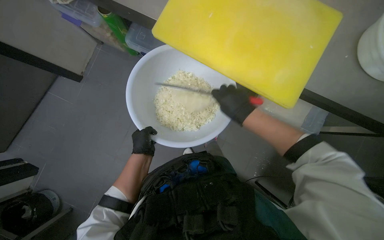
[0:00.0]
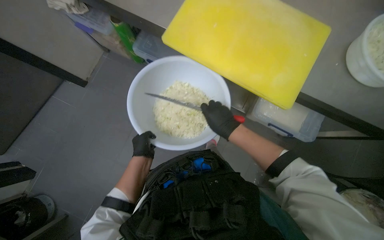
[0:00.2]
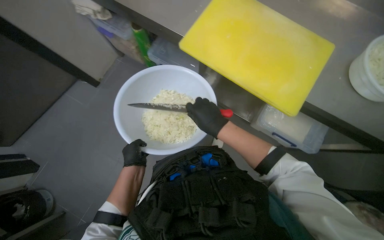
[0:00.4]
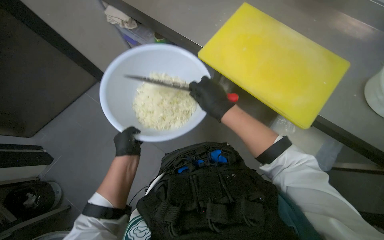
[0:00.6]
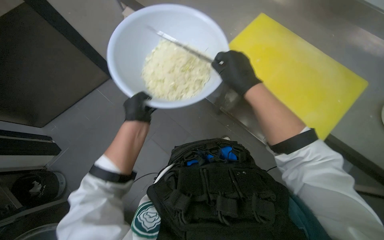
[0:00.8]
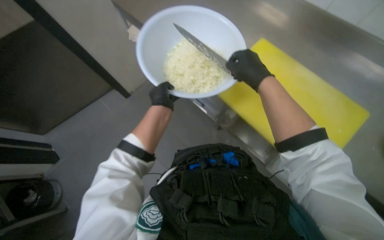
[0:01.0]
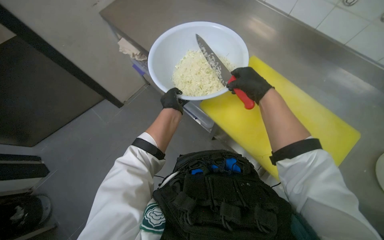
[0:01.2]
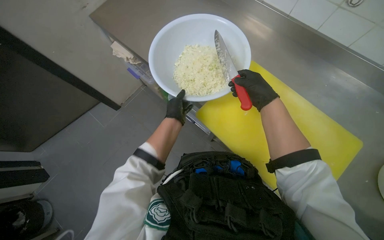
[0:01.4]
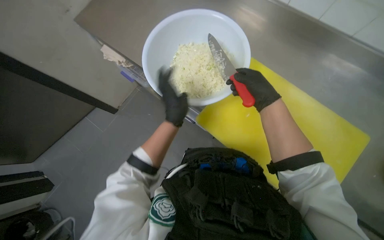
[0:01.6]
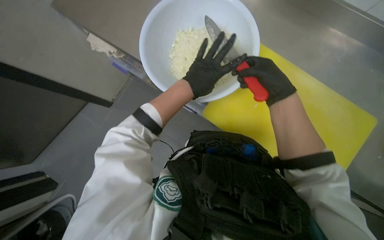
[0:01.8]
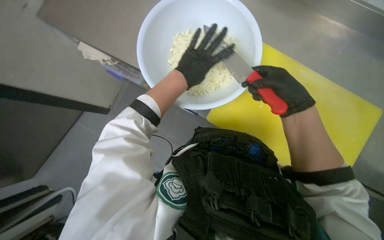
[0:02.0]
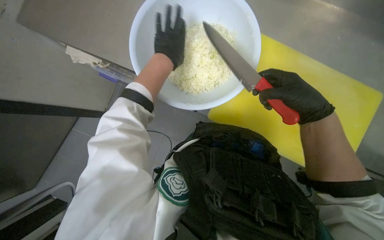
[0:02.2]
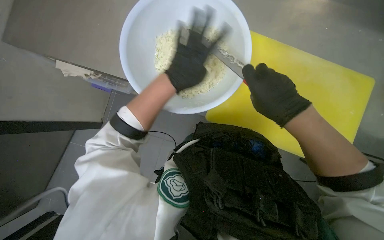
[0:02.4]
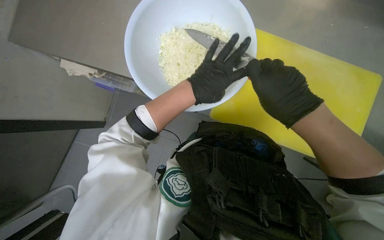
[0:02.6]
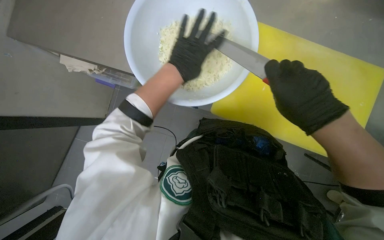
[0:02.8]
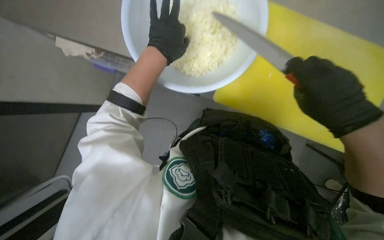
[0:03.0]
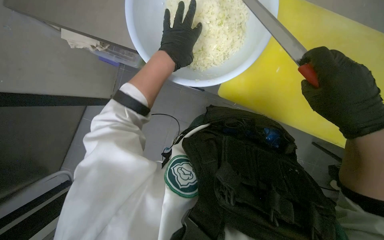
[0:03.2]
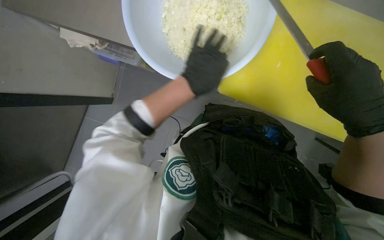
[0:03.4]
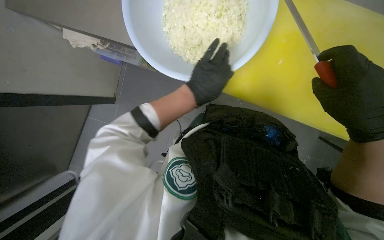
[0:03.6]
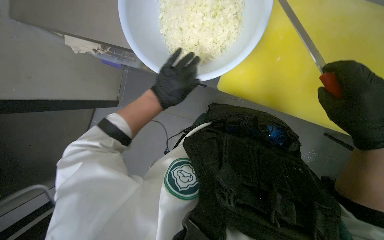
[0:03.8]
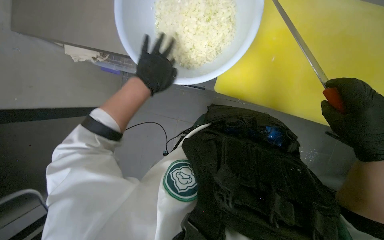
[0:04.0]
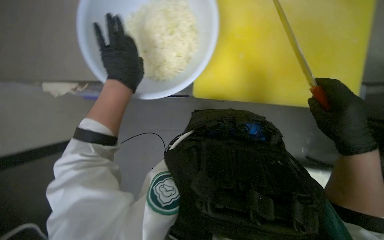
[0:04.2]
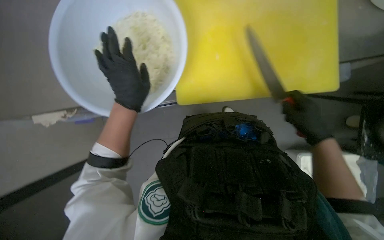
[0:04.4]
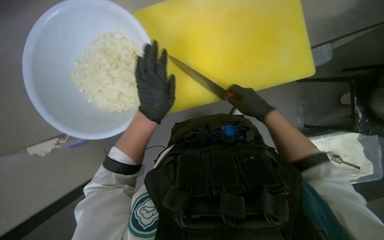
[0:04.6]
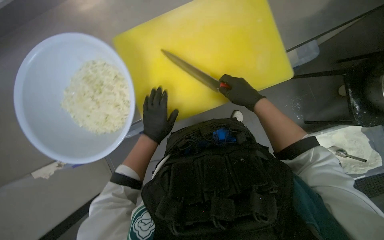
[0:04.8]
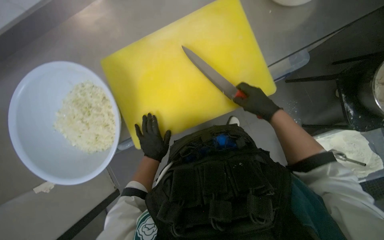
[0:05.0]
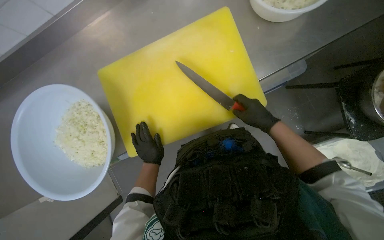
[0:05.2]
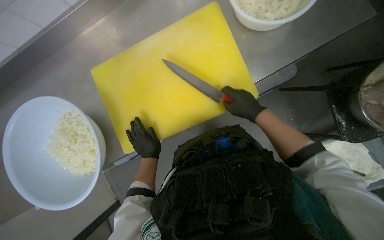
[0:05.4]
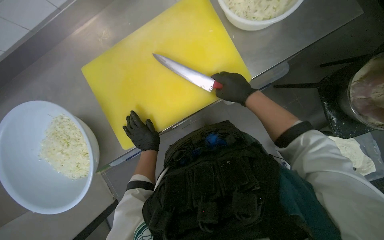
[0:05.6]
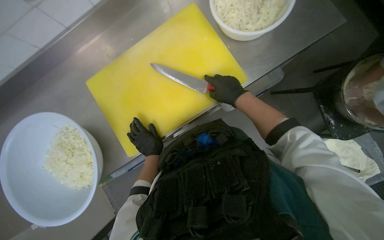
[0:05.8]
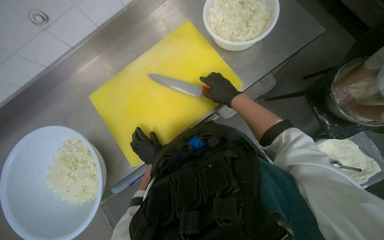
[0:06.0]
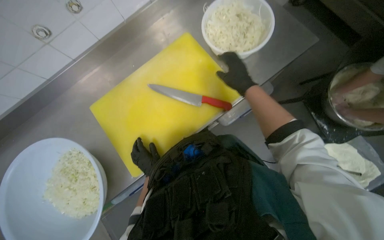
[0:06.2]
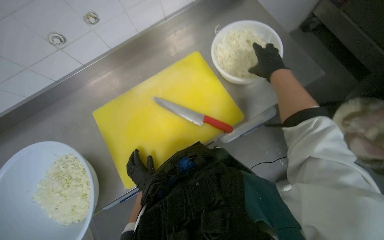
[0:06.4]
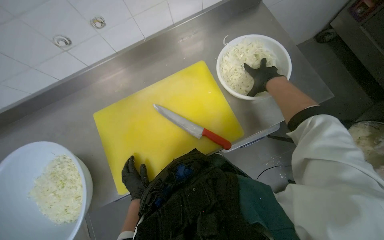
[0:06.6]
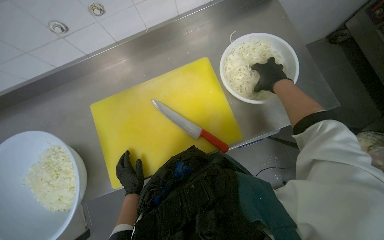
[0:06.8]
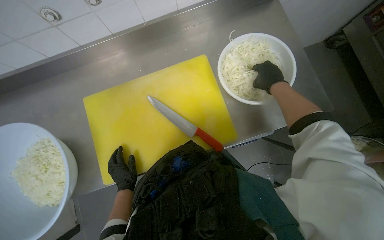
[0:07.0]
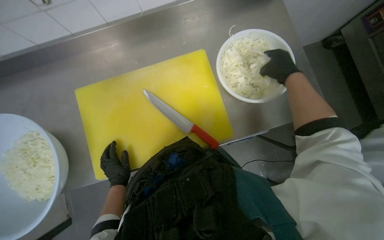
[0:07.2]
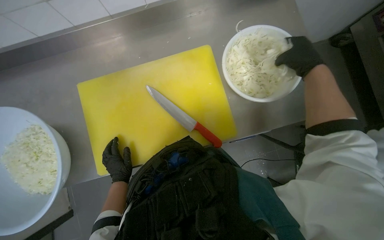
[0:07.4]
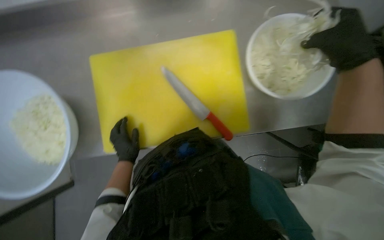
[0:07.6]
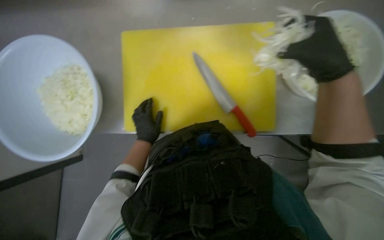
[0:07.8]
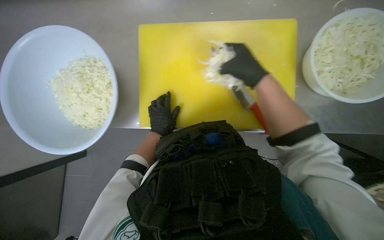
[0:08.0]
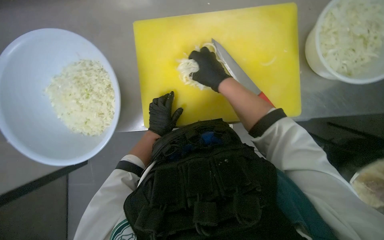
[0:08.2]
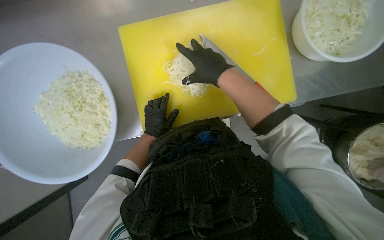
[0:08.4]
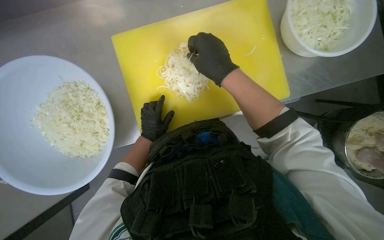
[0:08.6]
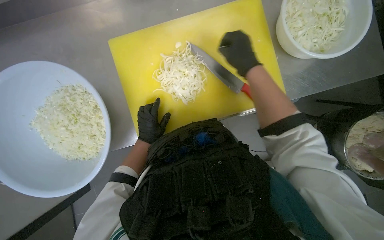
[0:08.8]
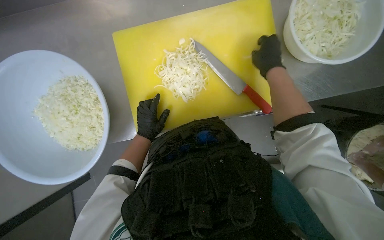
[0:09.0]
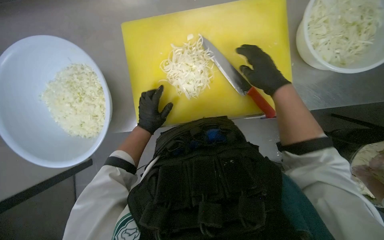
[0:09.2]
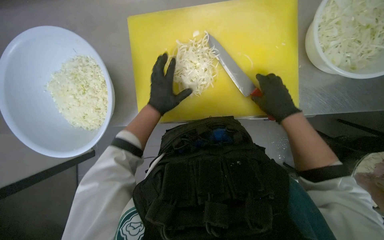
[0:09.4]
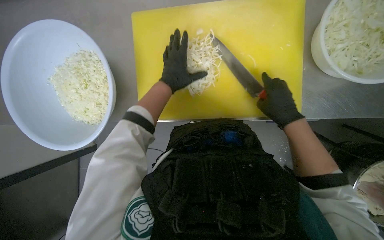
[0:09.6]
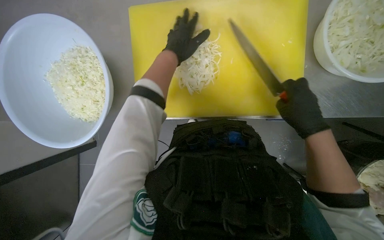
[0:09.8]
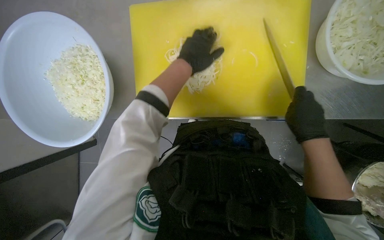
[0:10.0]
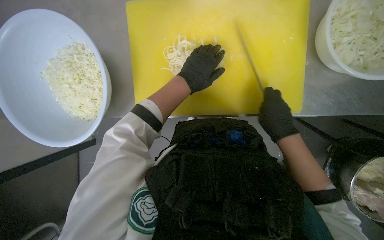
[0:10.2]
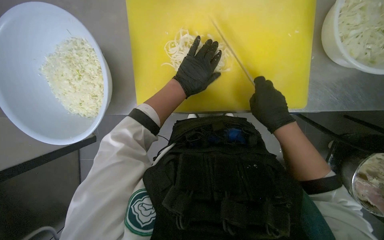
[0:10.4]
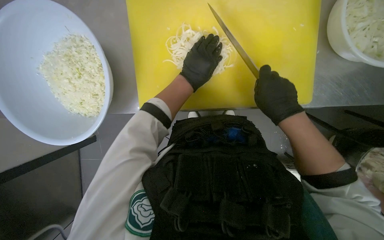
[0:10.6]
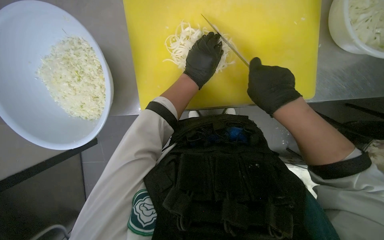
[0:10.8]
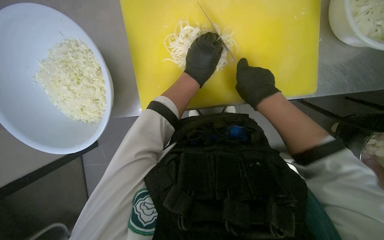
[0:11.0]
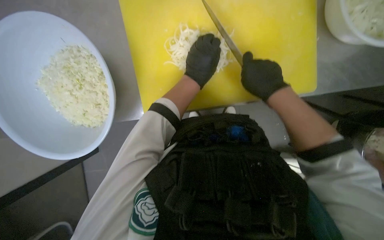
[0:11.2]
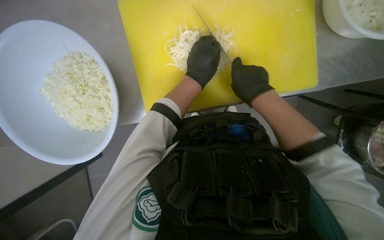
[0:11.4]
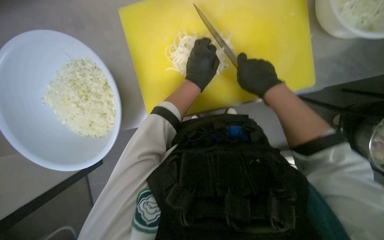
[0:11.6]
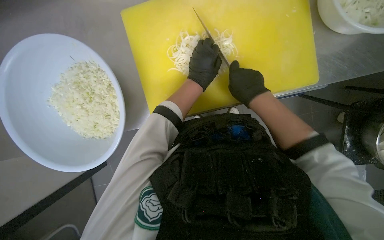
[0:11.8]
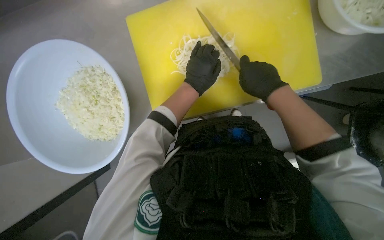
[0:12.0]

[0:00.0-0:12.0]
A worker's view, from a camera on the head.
Job: preparing food.
The whole recording: Chopping onions. The worker chops another piece of onion on the yellow cutting board.
0:00.0 to 0:01.6: The left hand shifts roughly 20 cm nearer to the camera and up the picture.
0:03.0 to 0:04.4: The scene rotates counterclockwise by approximately 25 degrees.
0:04.4 to 0:06.0: The camera pitches upward, by roughly 20 degrees. The scene turns approximately 25 degrees counterclockwise in the picture. The right hand heads up the picture, covering about 15 cm. Meanwhile the left hand is displaced farther from the camera by roughly 10 cm.
0:06.0 to 0:07.6: The scene turns some 25 degrees clockwise in the picture. The right hand shifts approximately 20 cm nearer to the camera and to the right.
0:07.6 to 0:09.0: The right hand heads farther from the camera, covering some 25 cm, and reaches approximately 30 cm to the left, then returns.
0:09.0 to 0:10.4: The right hand goes roughly 10 cm down the picture, while the left hand travels to the right and nearer to the camera by some 20 cm.

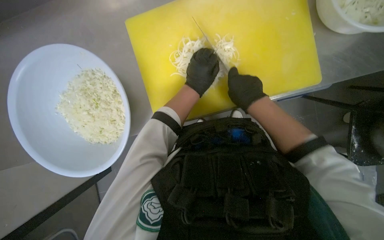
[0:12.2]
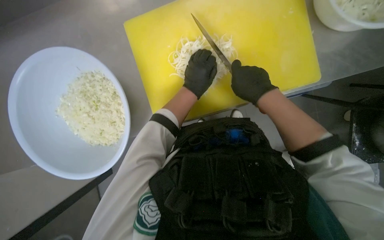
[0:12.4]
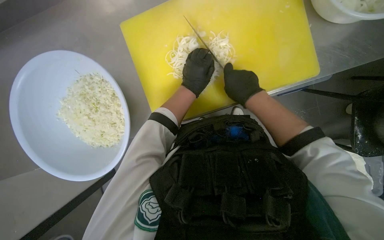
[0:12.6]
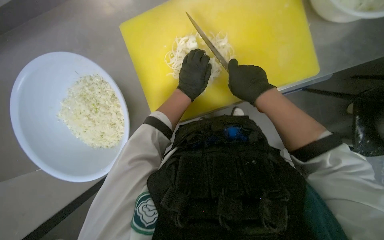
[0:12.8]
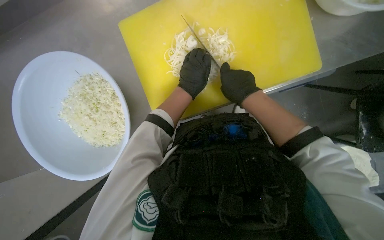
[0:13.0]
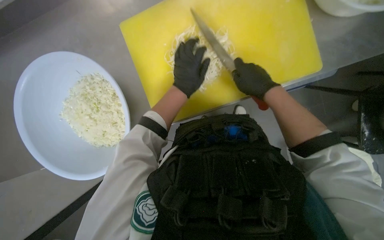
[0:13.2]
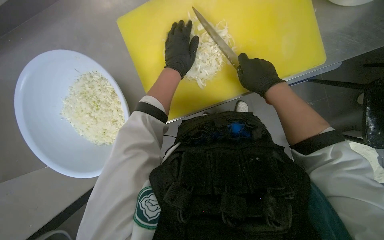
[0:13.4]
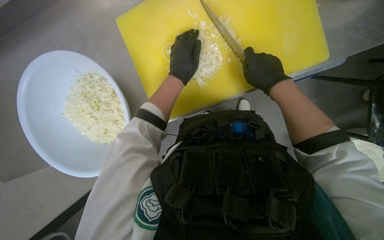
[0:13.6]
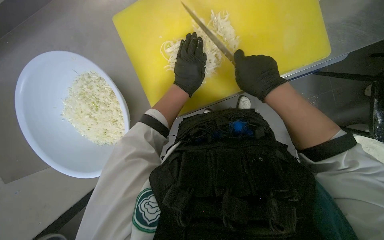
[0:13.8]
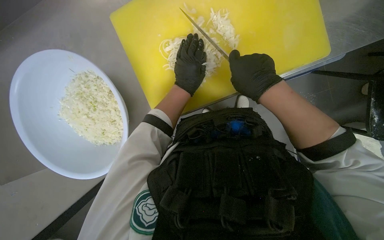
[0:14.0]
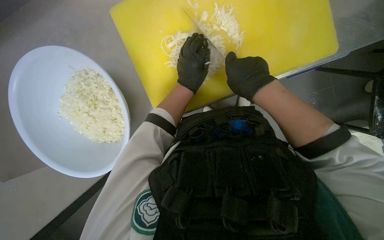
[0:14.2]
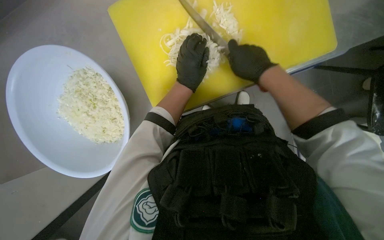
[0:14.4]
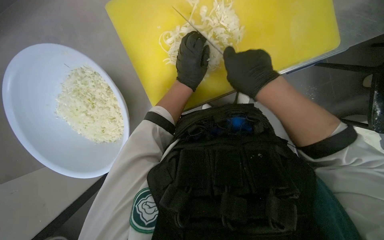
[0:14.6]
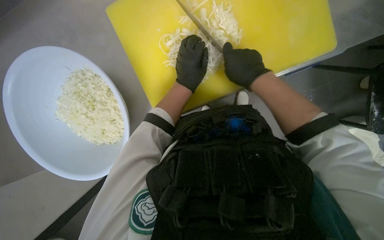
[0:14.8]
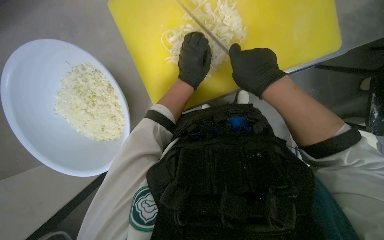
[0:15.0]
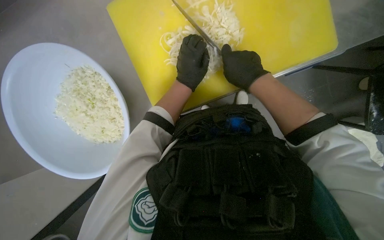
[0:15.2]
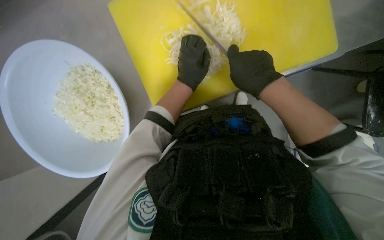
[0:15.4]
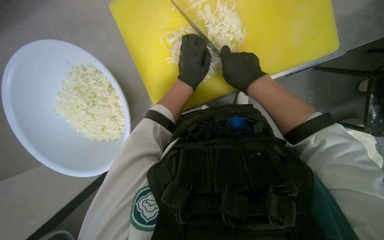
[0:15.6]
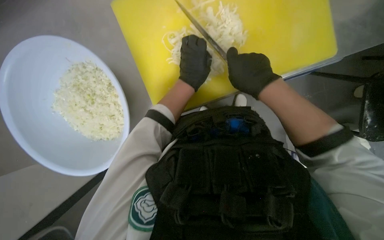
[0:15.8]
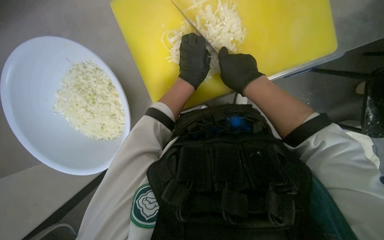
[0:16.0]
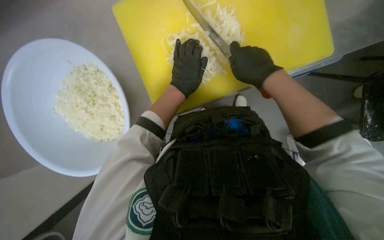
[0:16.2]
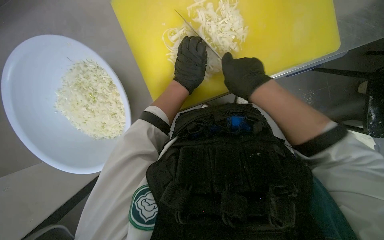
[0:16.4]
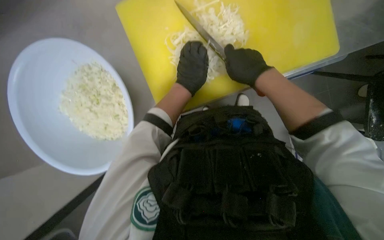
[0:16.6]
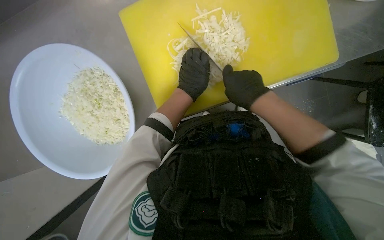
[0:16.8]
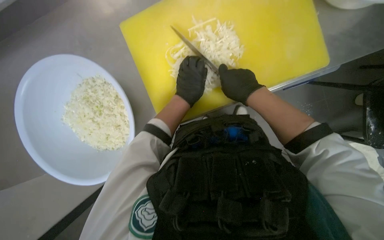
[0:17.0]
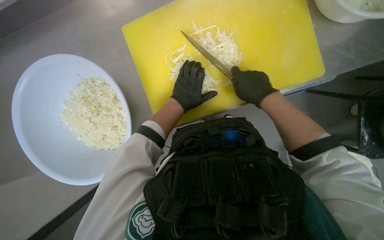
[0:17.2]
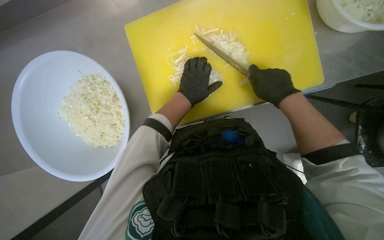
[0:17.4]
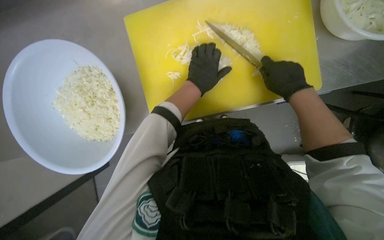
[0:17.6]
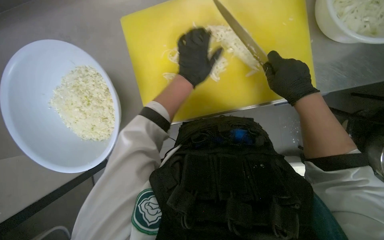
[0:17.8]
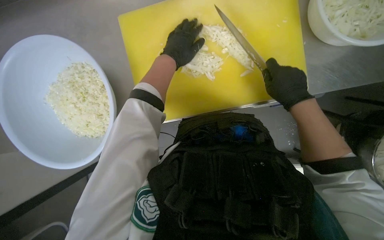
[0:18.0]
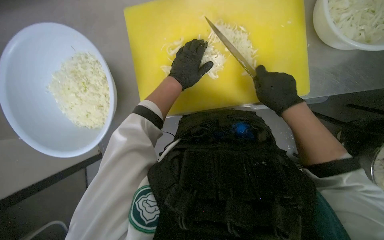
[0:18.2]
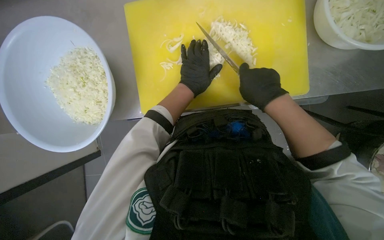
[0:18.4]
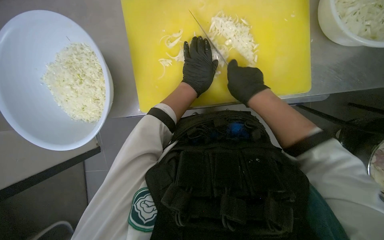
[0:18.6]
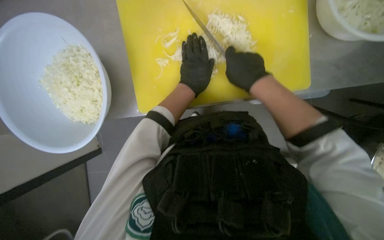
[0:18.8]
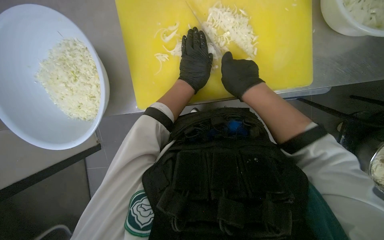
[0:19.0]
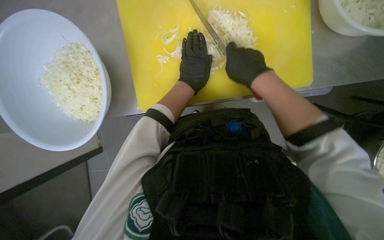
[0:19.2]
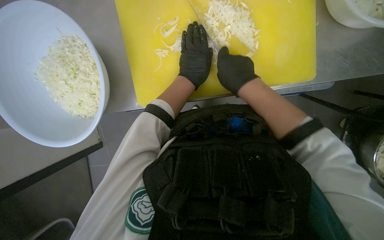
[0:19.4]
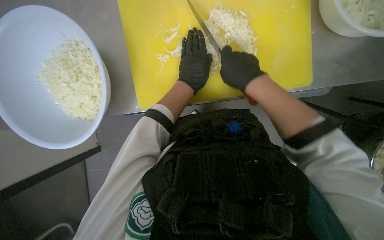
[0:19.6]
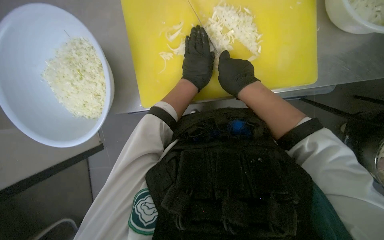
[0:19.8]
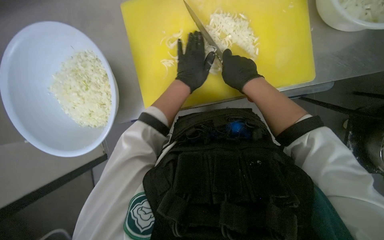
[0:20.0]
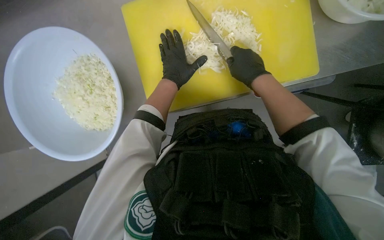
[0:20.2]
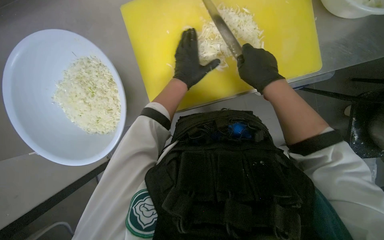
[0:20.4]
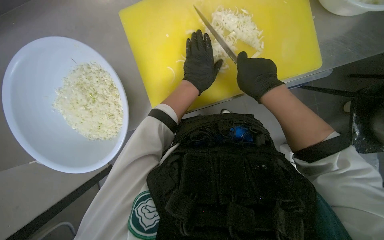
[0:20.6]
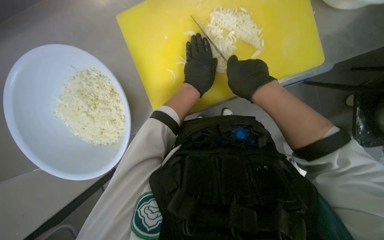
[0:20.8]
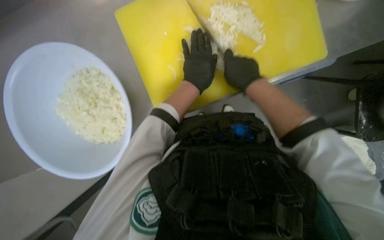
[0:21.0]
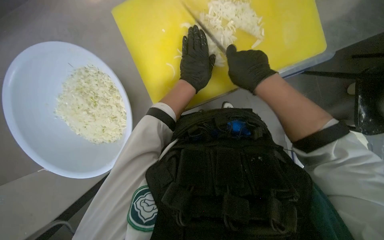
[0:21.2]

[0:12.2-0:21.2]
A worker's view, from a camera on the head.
Job: preparing food.
The whole recording: Chopping onions. The worker chops another piece of onion on the yellow cutting board.
0:12.2 to 0:16.6: The hands are busy where they are.
0:16.6 to 0:18.2: The right hand travels to the right by roughly 10 cm.
0:18.2 to 0:19.8: The right hand shifts roughly 10 cm to the left.
0:19.8 to 0:21.2: The hands work in one place, with small movements.
